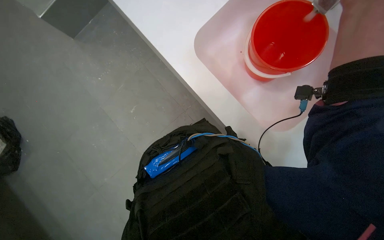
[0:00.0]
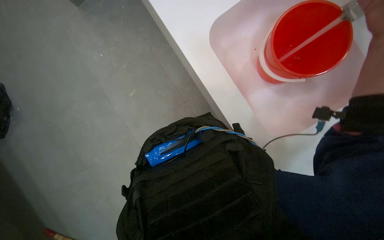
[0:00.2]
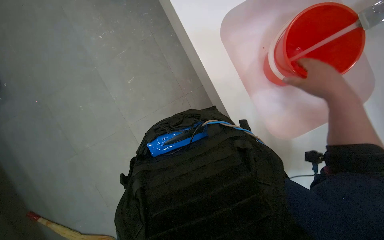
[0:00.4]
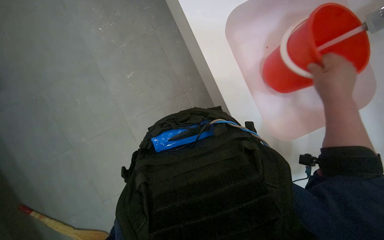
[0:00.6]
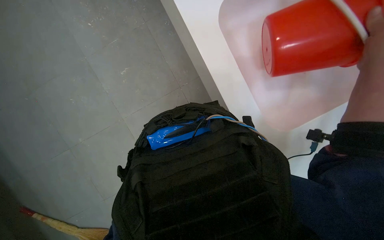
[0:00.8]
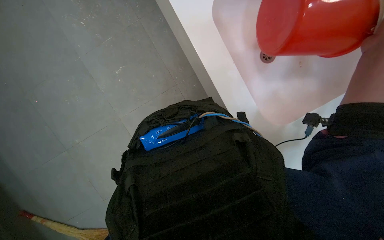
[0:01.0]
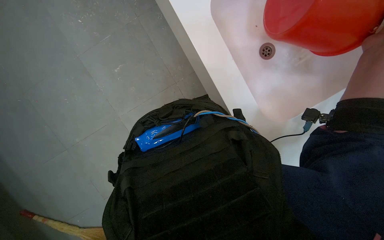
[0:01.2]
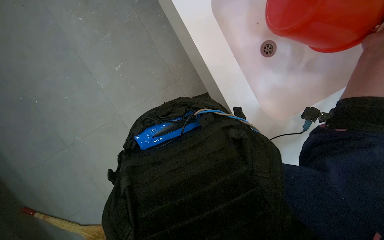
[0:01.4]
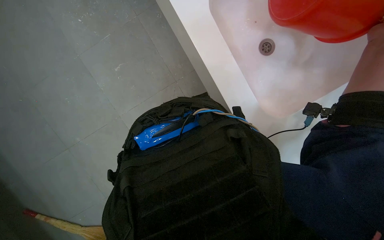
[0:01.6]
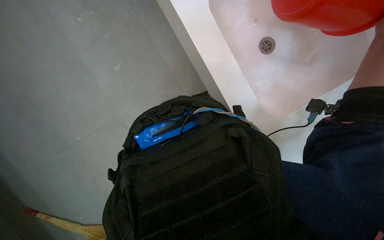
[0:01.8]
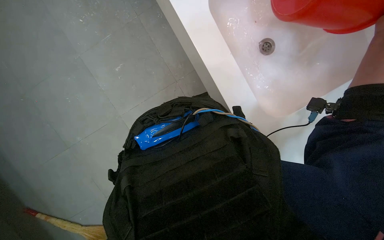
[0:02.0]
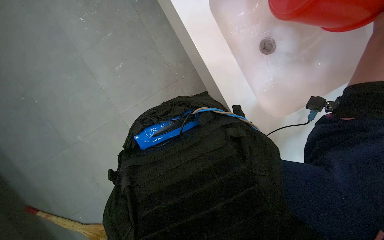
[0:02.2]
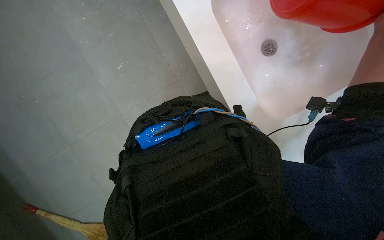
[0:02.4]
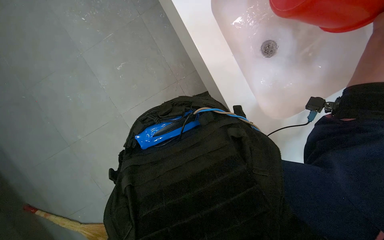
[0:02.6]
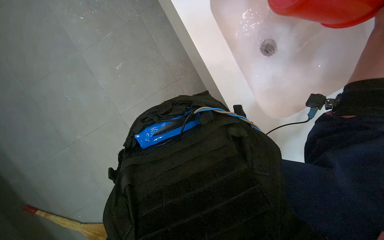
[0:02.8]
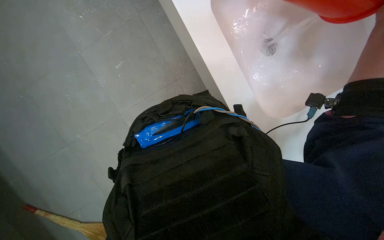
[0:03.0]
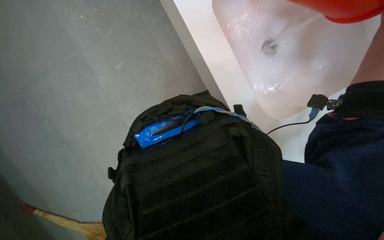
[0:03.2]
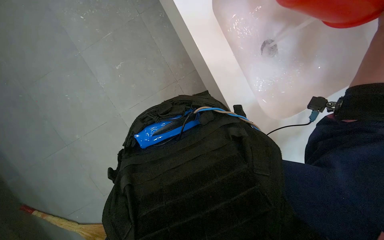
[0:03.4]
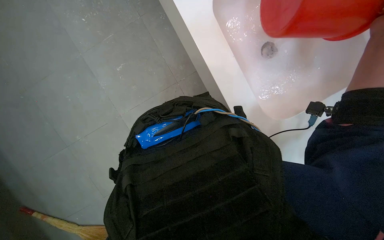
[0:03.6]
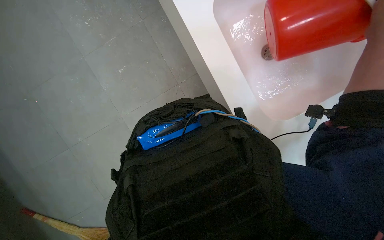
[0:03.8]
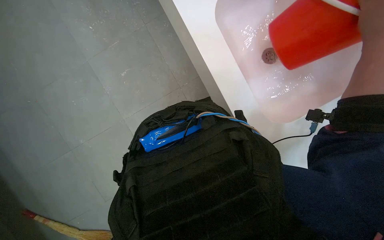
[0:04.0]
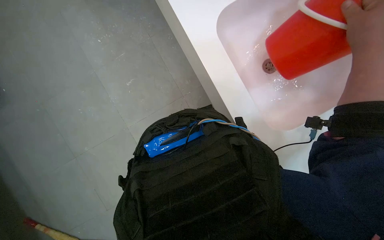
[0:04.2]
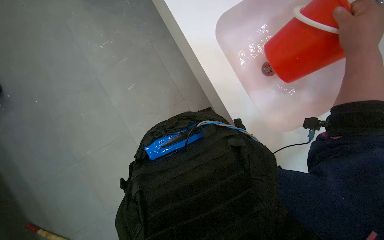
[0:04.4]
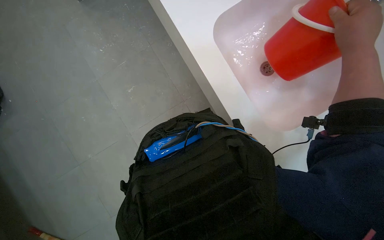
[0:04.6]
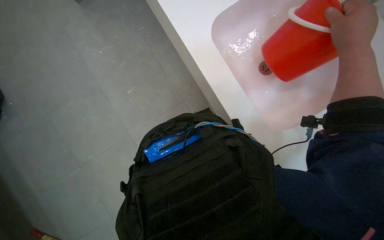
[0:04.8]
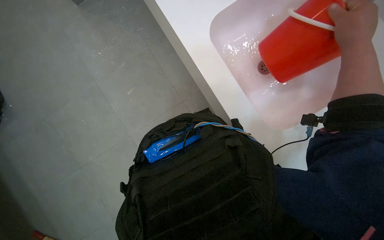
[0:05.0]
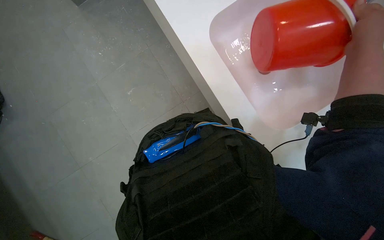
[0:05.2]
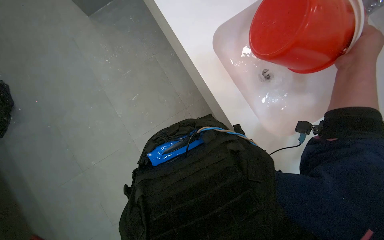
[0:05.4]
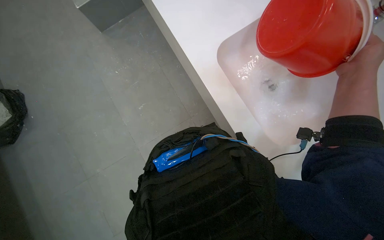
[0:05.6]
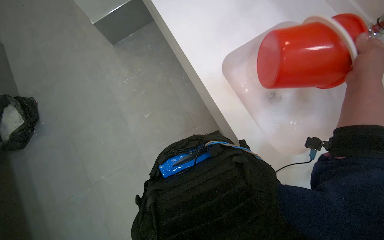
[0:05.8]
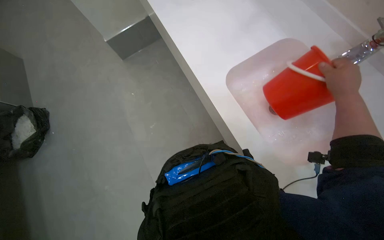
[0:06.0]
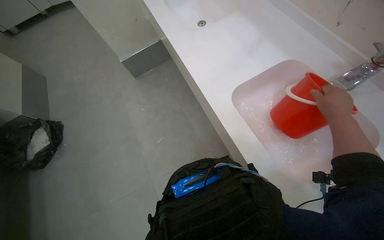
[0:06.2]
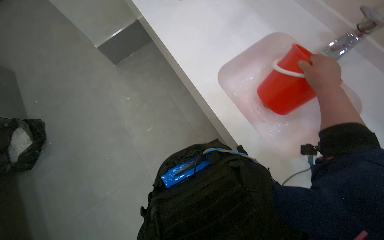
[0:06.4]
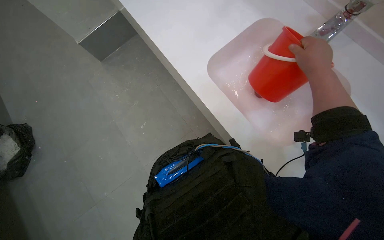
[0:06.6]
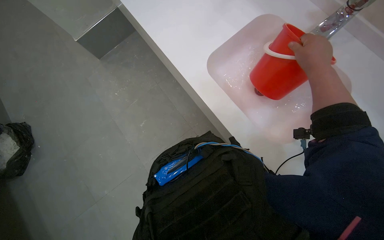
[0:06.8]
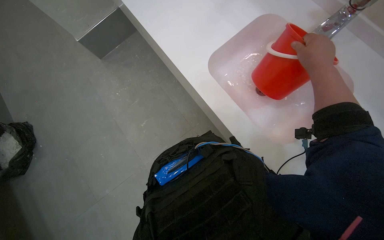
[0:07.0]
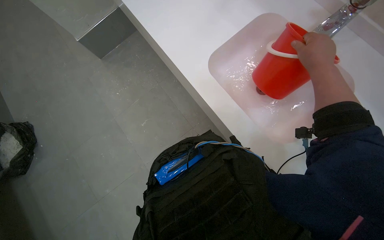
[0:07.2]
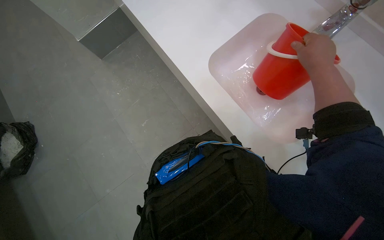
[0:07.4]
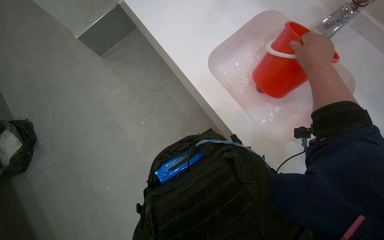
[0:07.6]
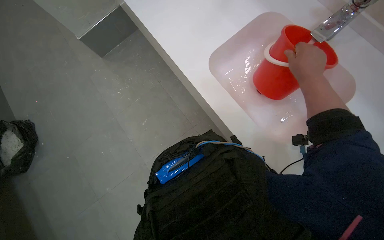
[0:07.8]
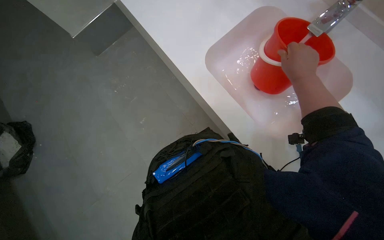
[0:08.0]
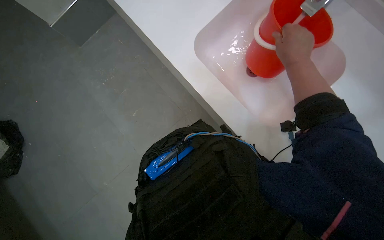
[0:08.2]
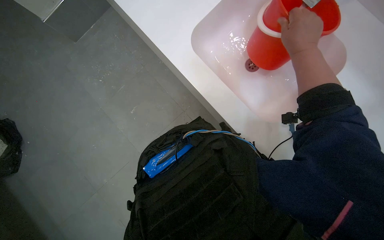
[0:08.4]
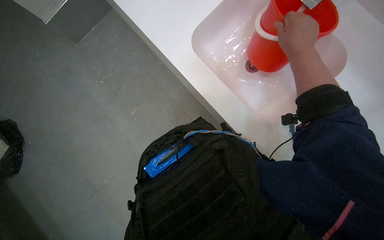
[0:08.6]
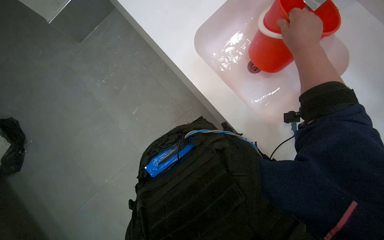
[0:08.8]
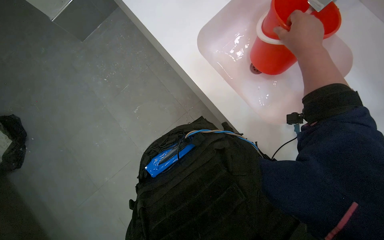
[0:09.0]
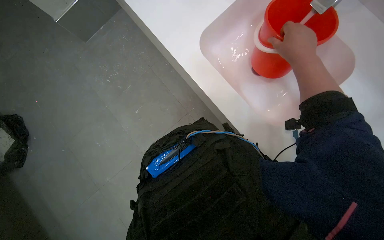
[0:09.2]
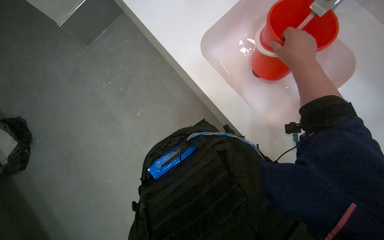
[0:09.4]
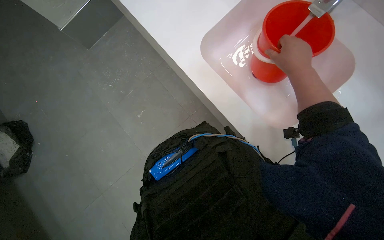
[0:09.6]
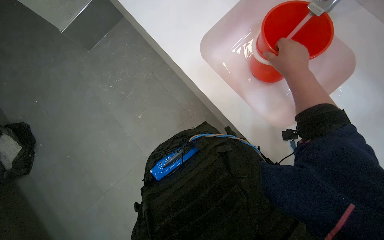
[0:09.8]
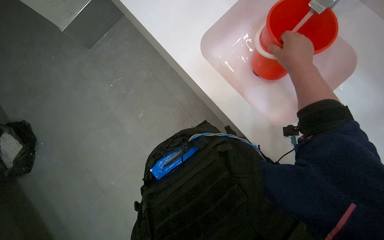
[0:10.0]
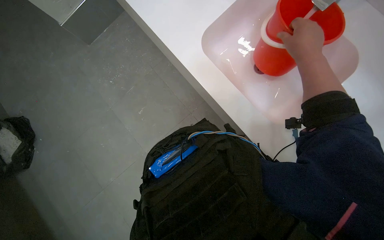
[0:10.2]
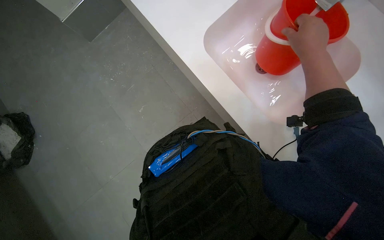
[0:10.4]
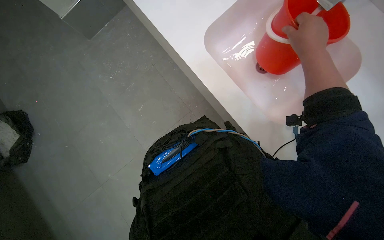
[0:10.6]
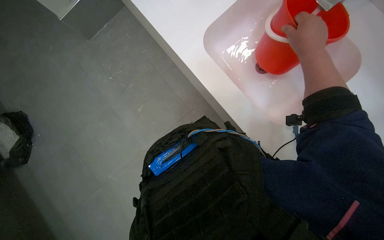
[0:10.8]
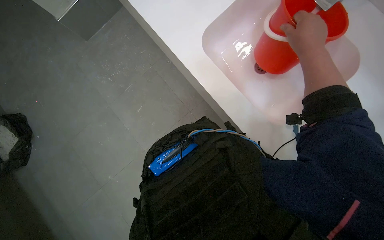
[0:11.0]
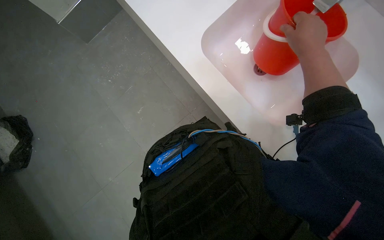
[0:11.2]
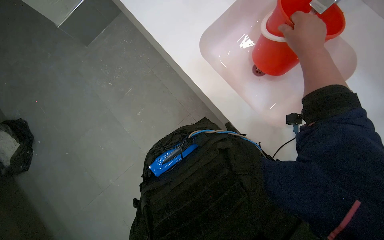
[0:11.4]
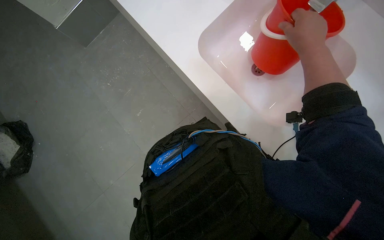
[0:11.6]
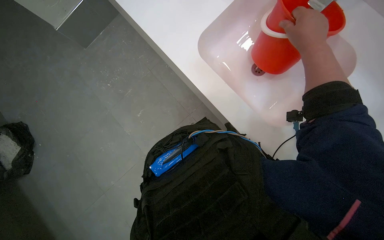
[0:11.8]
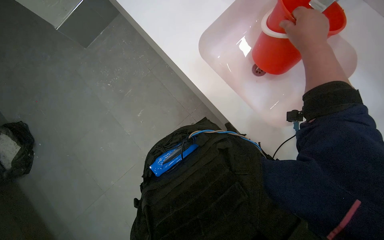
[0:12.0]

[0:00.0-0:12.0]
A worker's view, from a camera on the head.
Job: preparing cleaning supplies.
The whole recording: Filling buckets with water. The worker fills two buckets with water from the sink.
0:04.4 to 0:06.0: The wearer looks about 15 degrees further upward.

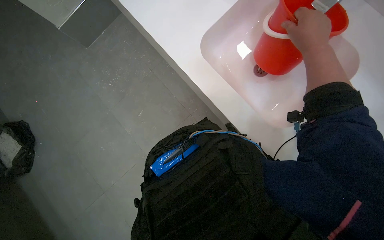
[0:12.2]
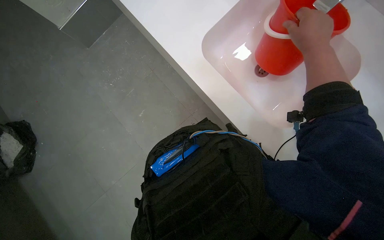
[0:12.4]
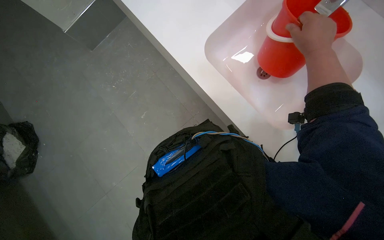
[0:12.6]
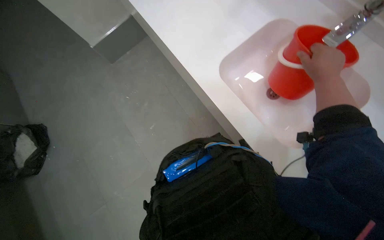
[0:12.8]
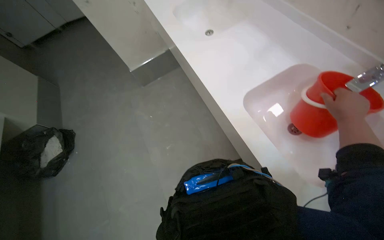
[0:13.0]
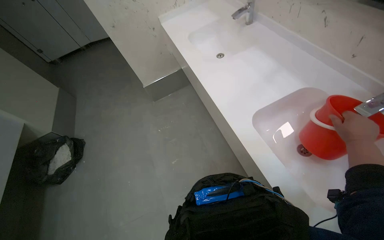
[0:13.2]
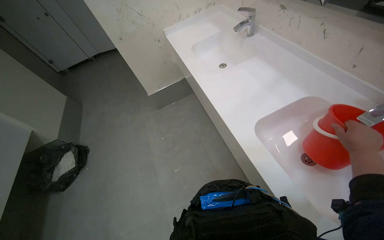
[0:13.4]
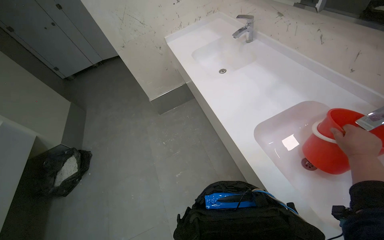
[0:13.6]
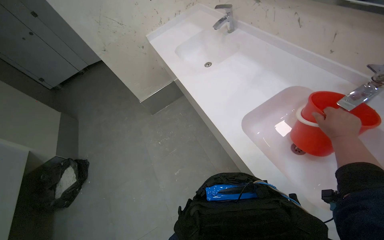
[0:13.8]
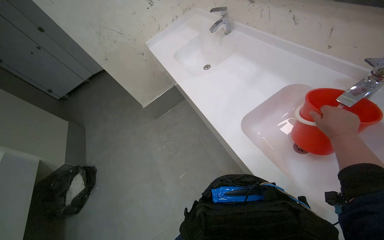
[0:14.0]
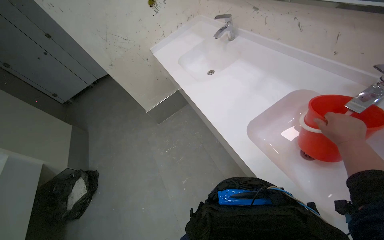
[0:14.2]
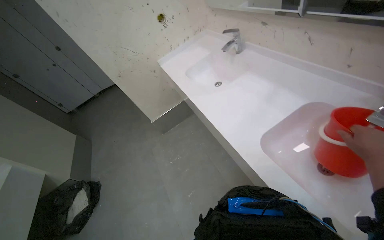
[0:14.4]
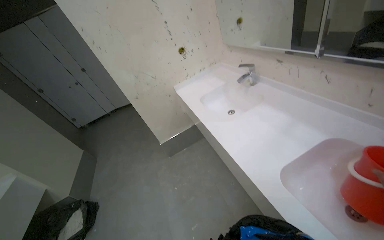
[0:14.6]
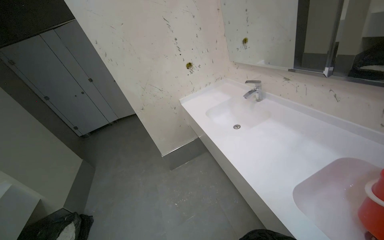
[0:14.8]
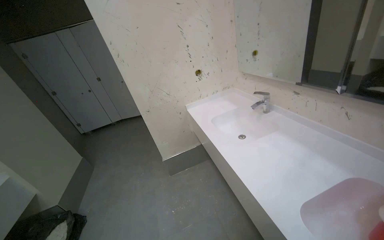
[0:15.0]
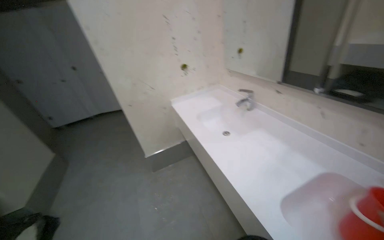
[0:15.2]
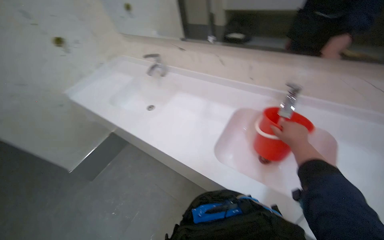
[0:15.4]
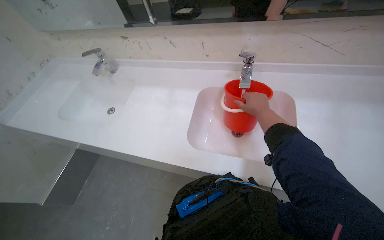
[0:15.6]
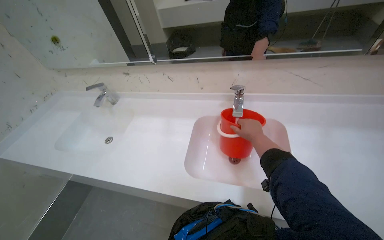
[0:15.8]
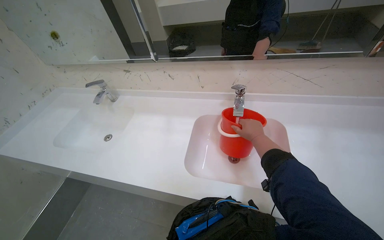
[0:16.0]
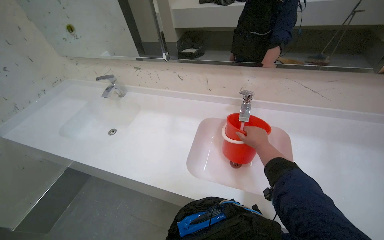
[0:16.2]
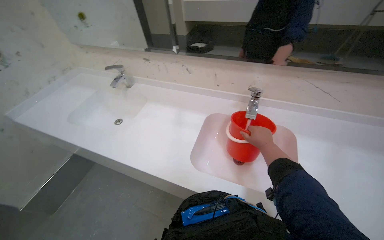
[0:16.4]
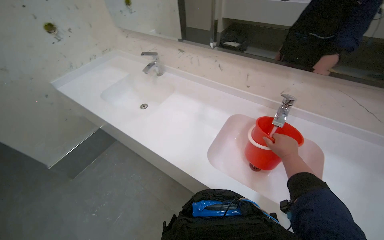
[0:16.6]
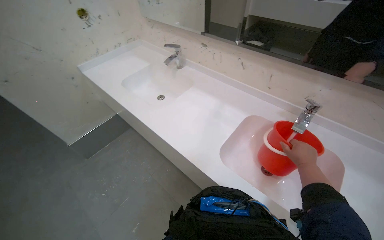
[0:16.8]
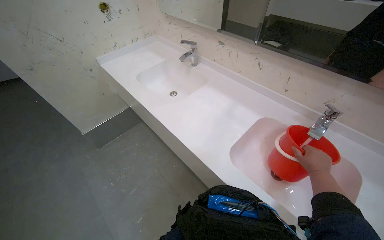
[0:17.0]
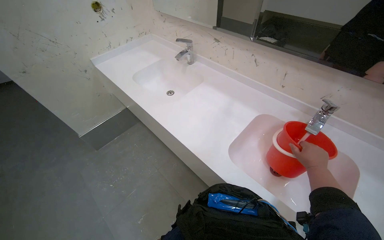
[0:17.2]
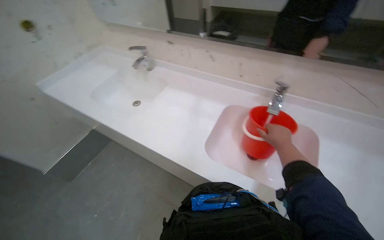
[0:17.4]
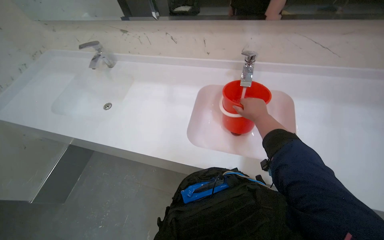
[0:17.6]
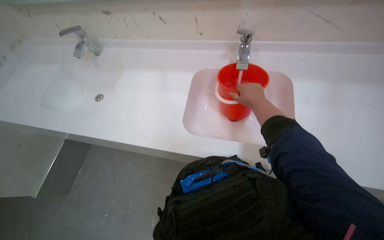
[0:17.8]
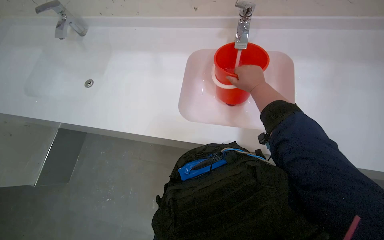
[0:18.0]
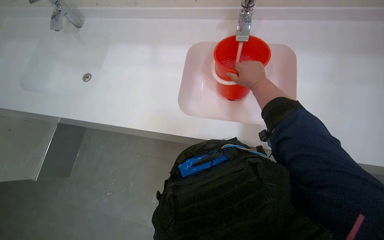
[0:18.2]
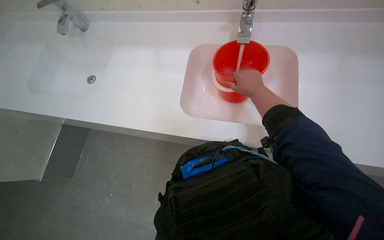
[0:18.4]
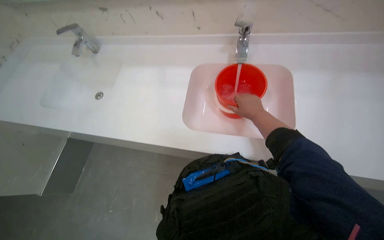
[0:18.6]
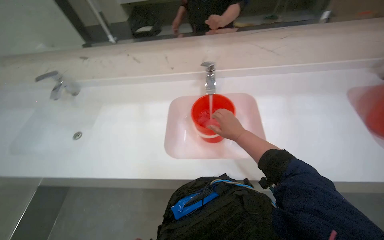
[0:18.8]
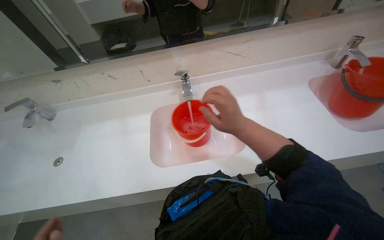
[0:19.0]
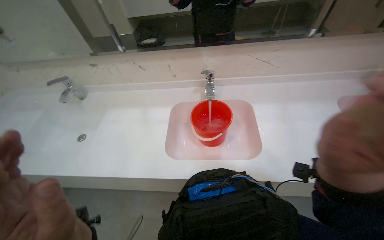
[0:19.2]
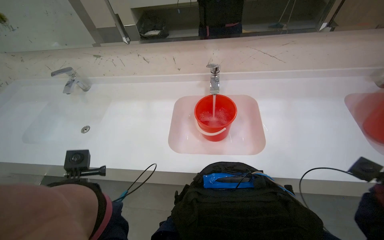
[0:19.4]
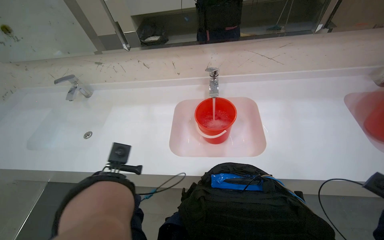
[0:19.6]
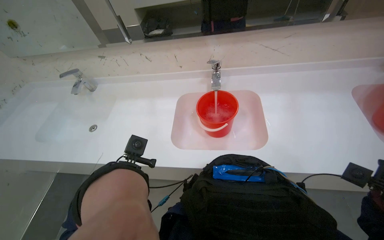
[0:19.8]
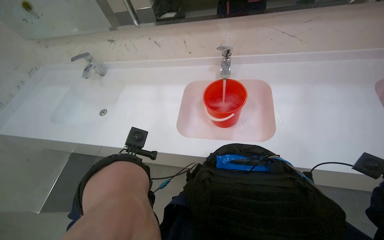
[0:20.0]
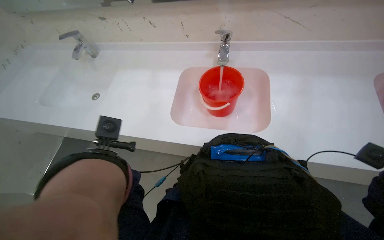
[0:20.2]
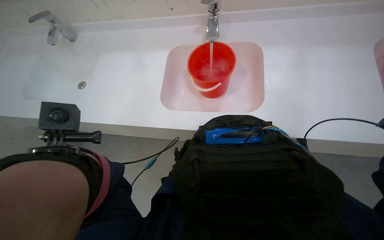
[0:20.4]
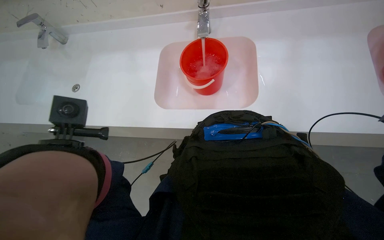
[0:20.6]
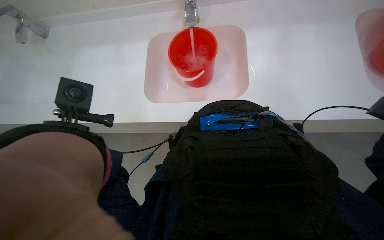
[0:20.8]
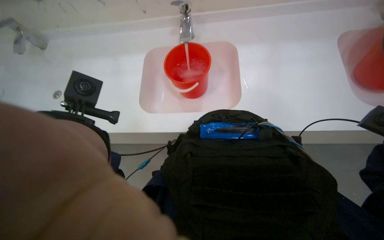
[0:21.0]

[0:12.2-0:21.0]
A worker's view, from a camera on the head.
Job: preparing cleaning supplies.
The whole recording: Filling buckets with water. The worker fills two buckets with water from the sink.
0:12.2 to 0:13.6: The head turns to the left by approximately 20 degrees. The view tilts approximately 30 degrees upward.
0:13.6 to 0:15.2: The camera pitches upward, by approximately 20 degrees.
0:15.2 to 0:16.6: The head rotates roughly 35 degrees to the right.
0:16.6 to 0:18.0: The camera pitches downward, by some 20 degrees.
0:18.0 to 0:19.6: The camera pitches upward, by about 20 degrees.
0:19.6 to 0:21.0: The wearer looks some 15 degrees further downward.
